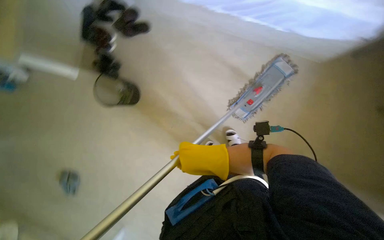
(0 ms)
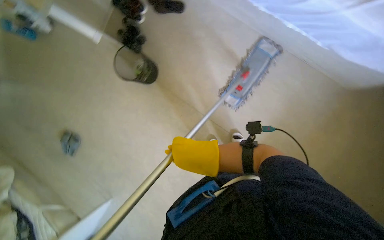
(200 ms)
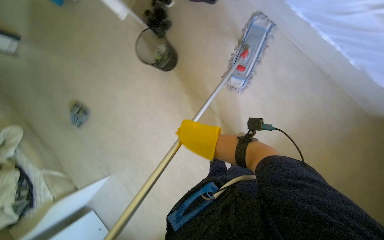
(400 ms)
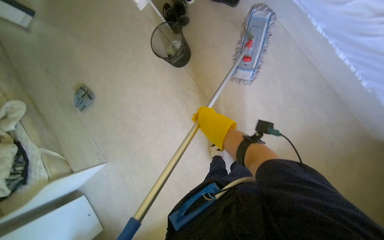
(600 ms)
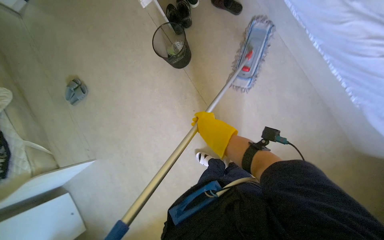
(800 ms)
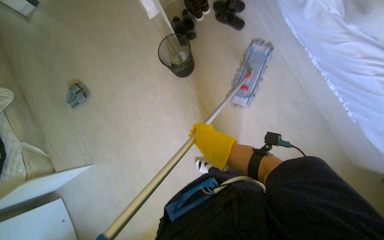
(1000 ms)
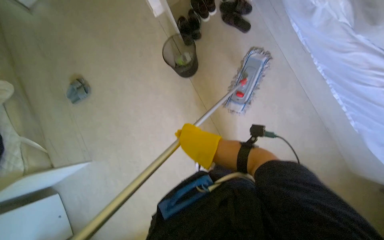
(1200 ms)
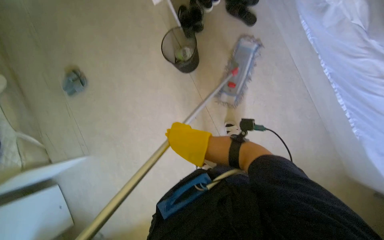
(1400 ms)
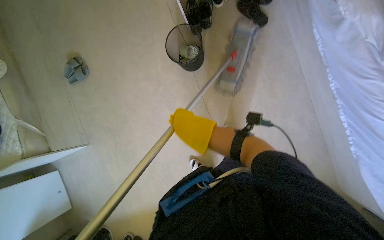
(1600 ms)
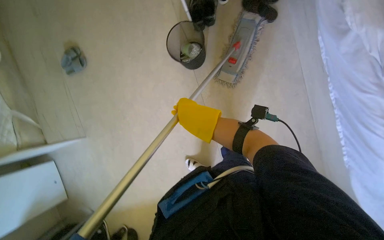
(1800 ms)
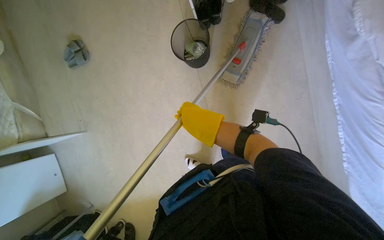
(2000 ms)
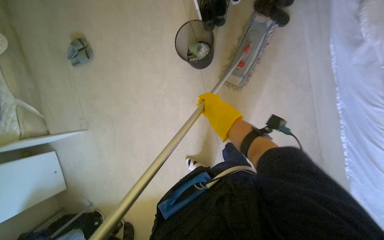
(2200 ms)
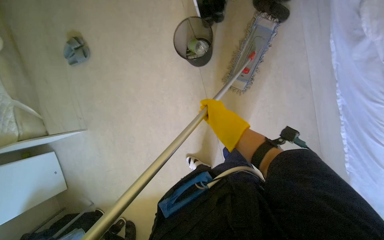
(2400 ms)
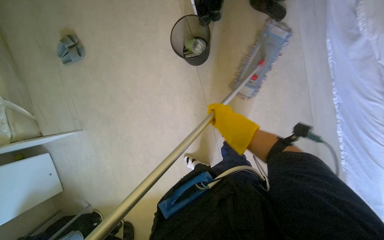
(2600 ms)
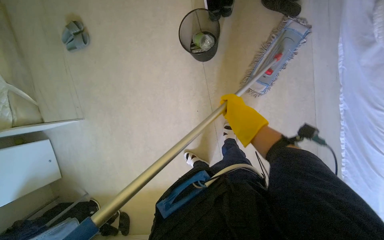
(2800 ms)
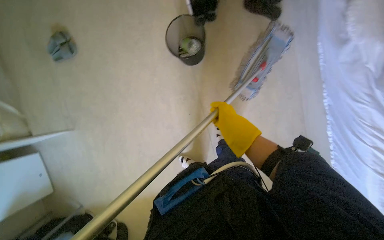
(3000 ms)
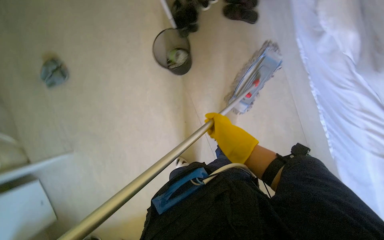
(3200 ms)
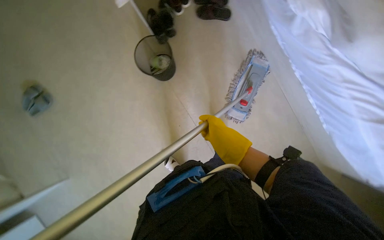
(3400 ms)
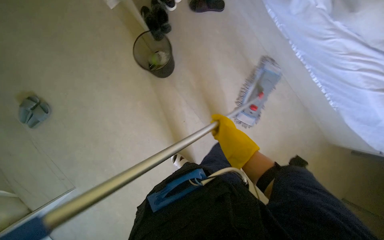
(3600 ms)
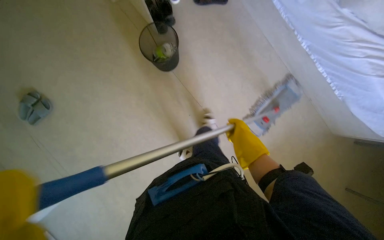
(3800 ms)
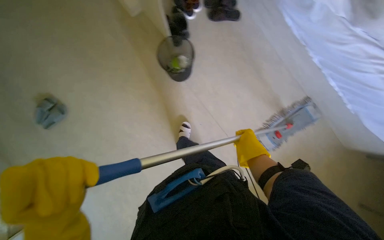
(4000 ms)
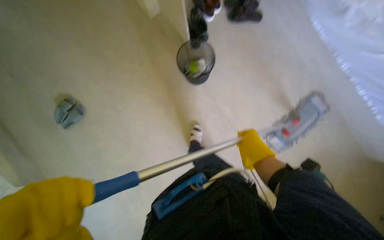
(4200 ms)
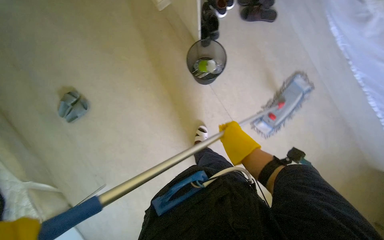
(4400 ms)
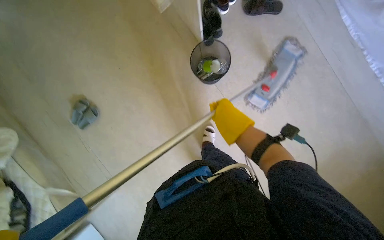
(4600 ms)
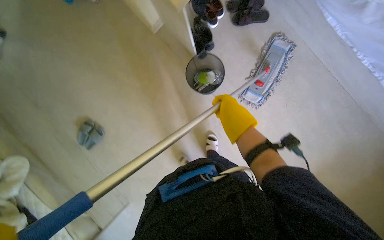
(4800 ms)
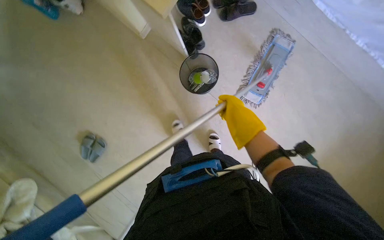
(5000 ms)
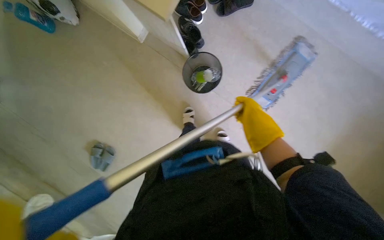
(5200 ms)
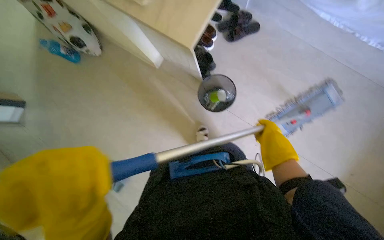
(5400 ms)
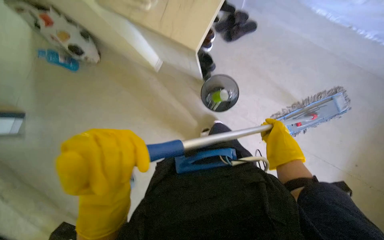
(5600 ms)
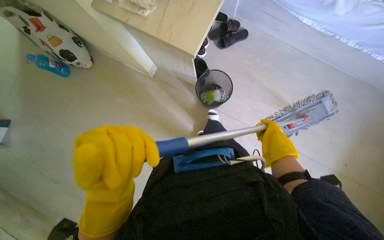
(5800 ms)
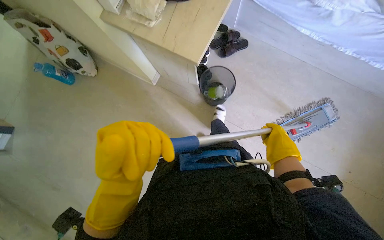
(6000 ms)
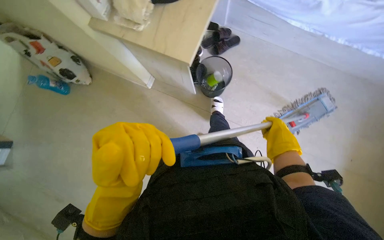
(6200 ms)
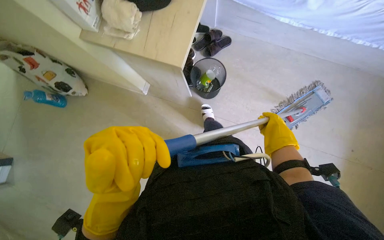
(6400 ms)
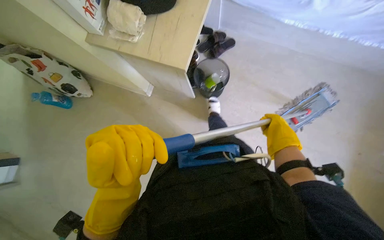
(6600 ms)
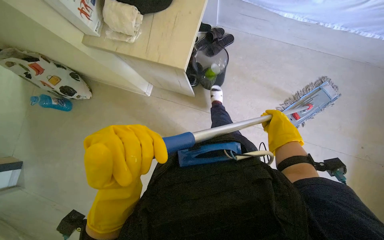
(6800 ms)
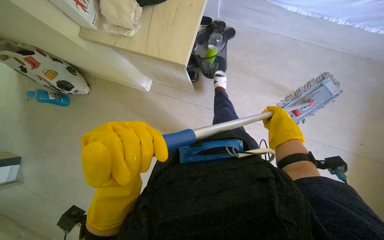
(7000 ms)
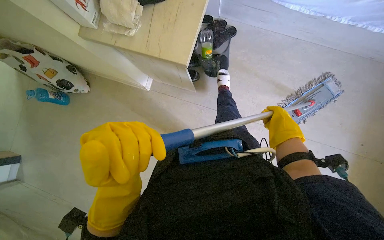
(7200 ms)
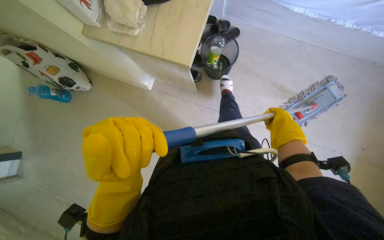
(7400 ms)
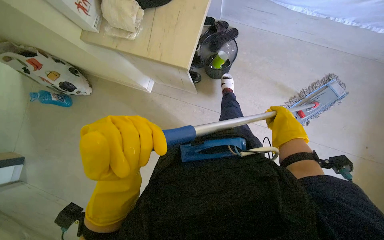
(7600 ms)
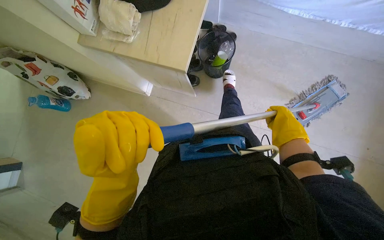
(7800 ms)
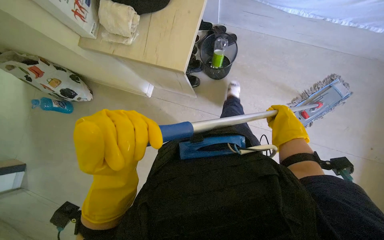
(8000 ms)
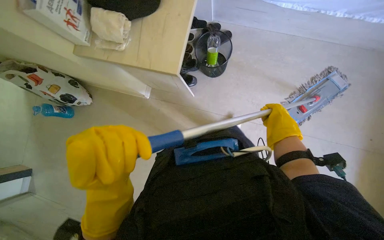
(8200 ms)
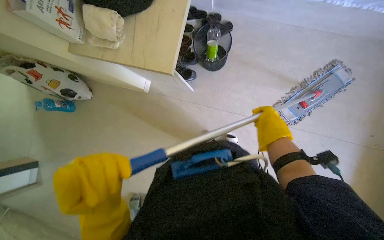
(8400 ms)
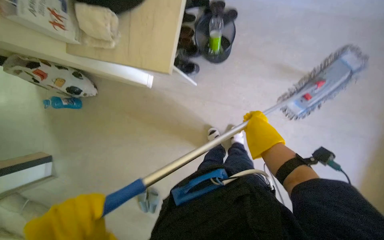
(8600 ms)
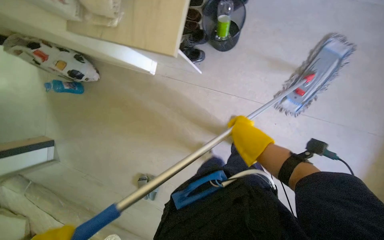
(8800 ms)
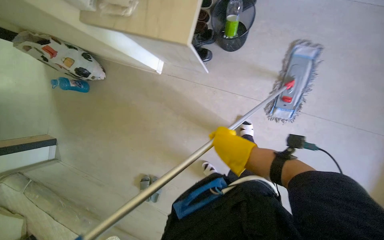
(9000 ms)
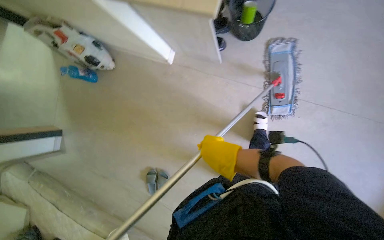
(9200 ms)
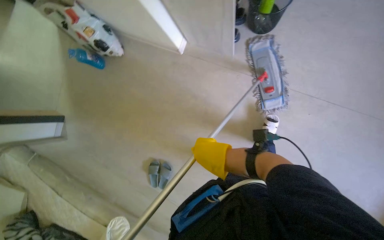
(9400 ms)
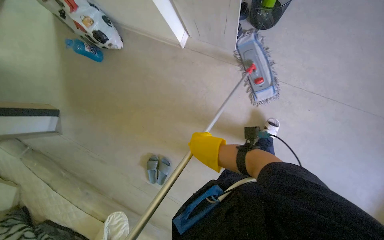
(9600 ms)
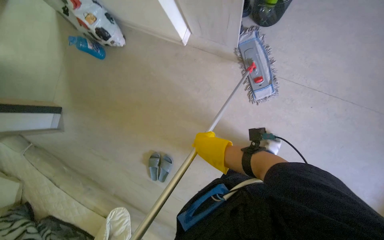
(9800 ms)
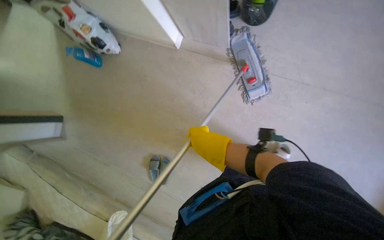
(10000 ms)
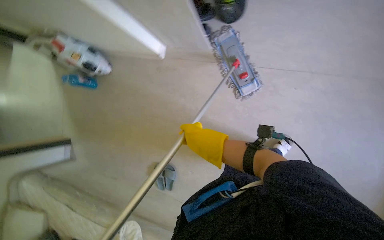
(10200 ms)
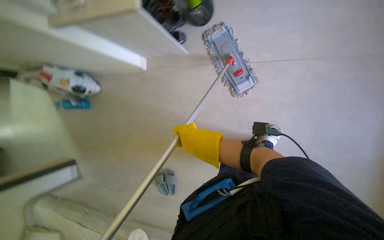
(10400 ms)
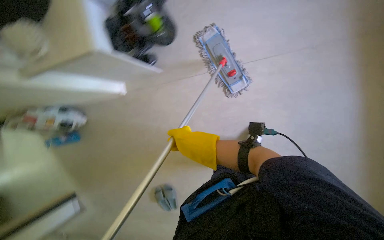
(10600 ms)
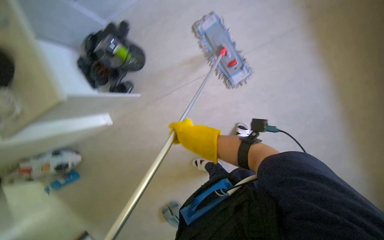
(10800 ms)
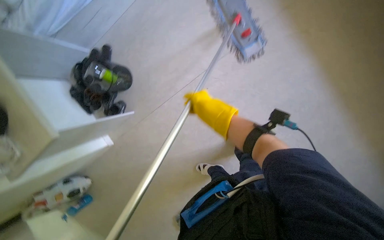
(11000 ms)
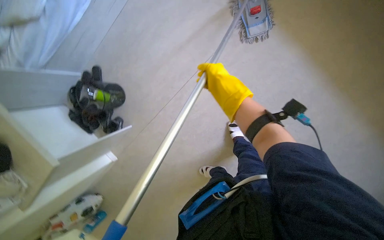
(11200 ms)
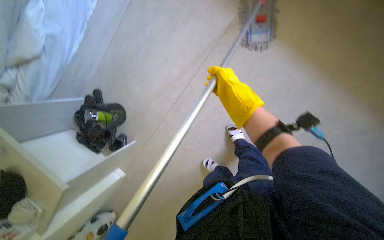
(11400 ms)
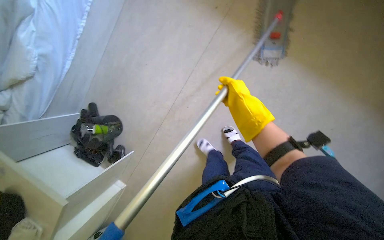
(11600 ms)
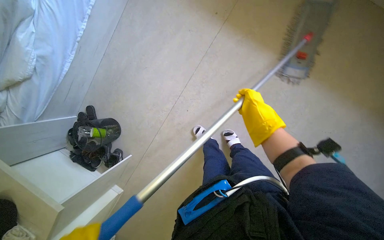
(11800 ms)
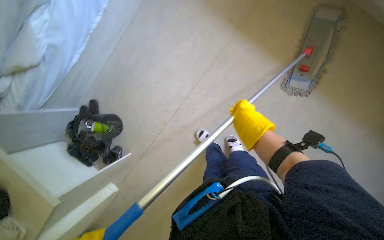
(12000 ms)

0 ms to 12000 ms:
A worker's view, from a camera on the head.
Job: mopping floor.
The whole recording: Mopping apartment floor. The worker mops the apartment floor with a flat mop, changing the mop head as needed.
0 ms to 1600 ms: The wearer looks about 15 degrees further downward. The right hand is displaced up the picture and nearer to the camera by about 20 cm.
1600 ms to 3000 ms: The right hand heads up the picture, covering some 10 cm.
3000 ms to 4400 ms: The right hand travels to the right and back again, about 10 cm each way.
4400 ms to 6000 ms: The scene rotates counterclockwise by about 25 degrees.
6000 ms to 7600 ms: The hands work in one place, with small movements.
7600 ms to 9000 ms: The right hand is displaced to the left and down the picture by roughly 15 cm.
9000 ms to 10400 ms: The right hand is displaced to the left by approximately 20 cm.
10400 ms to 12000 ms: The scene turns approximately 30 degrees counterclockwise in the picture. The right hand travels to the right and up the picture by about 35 cm.

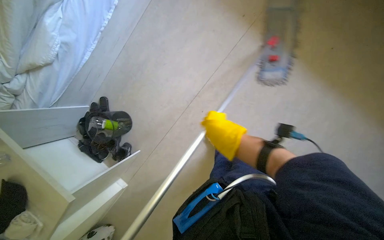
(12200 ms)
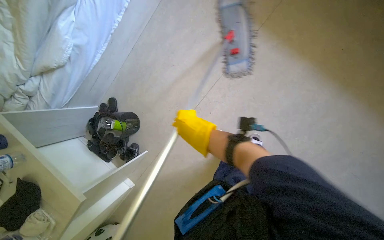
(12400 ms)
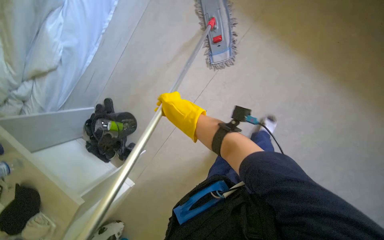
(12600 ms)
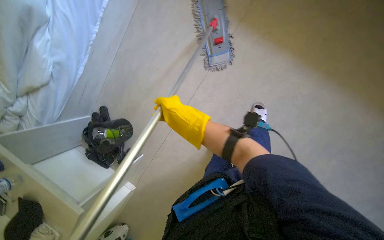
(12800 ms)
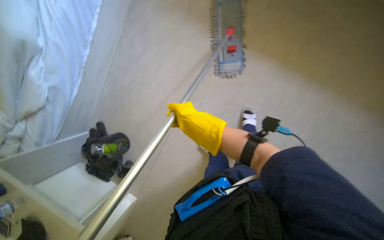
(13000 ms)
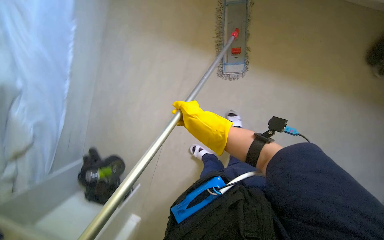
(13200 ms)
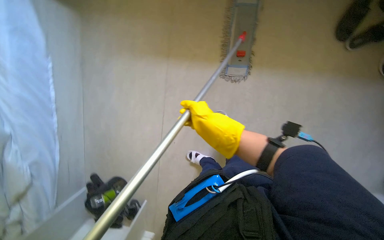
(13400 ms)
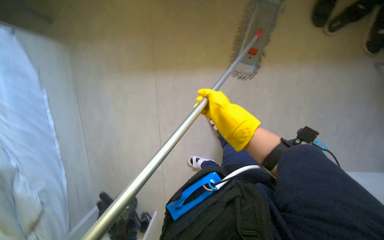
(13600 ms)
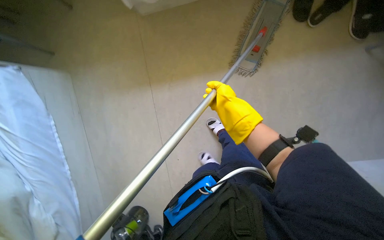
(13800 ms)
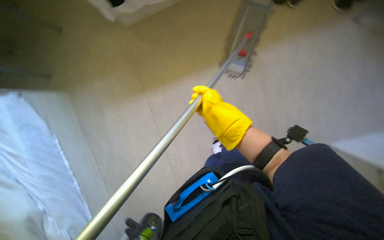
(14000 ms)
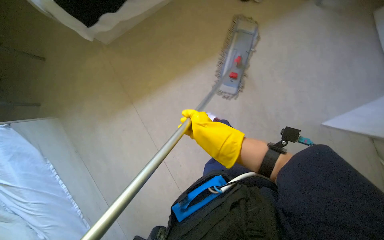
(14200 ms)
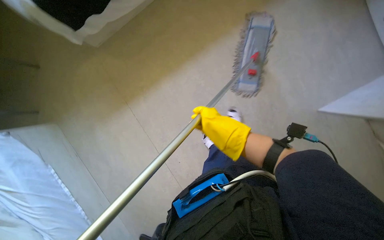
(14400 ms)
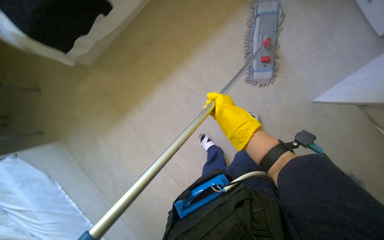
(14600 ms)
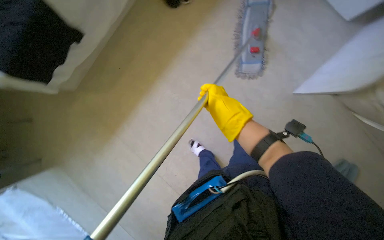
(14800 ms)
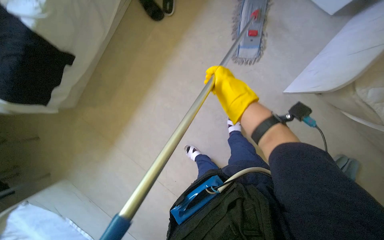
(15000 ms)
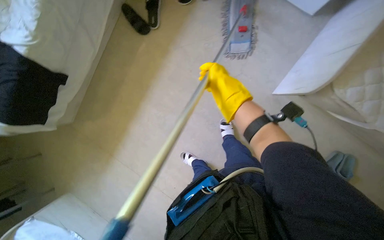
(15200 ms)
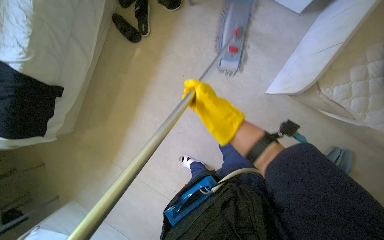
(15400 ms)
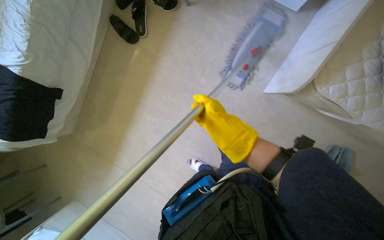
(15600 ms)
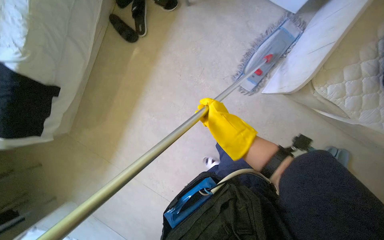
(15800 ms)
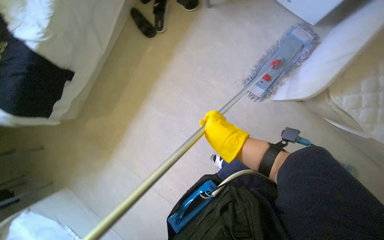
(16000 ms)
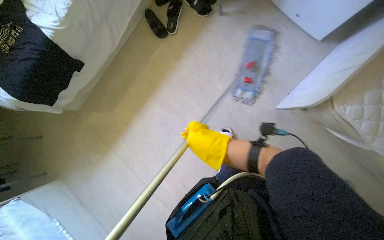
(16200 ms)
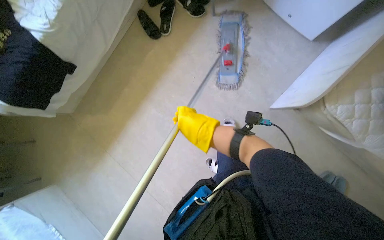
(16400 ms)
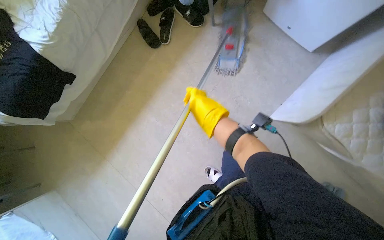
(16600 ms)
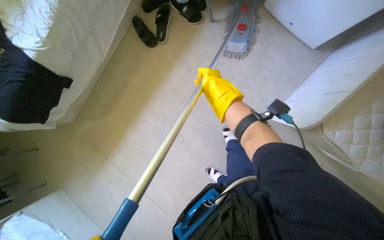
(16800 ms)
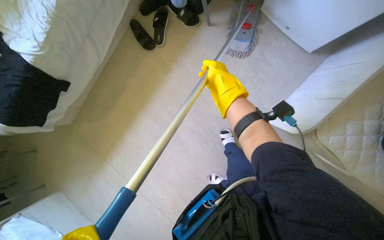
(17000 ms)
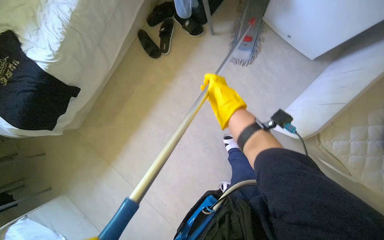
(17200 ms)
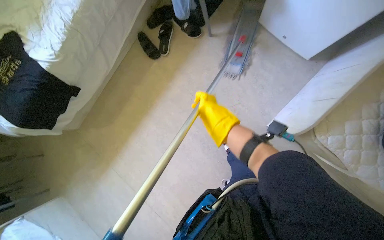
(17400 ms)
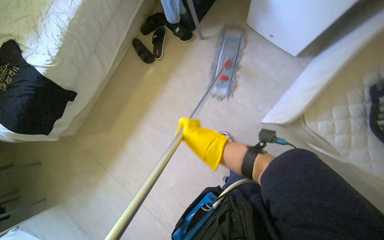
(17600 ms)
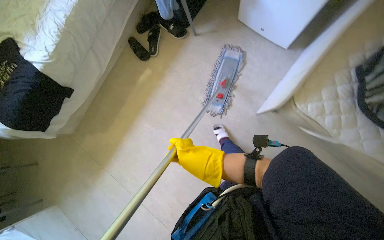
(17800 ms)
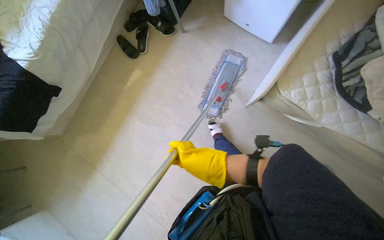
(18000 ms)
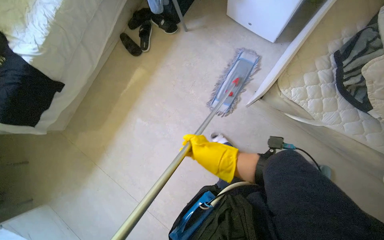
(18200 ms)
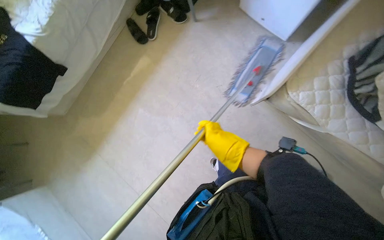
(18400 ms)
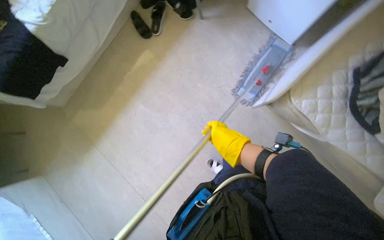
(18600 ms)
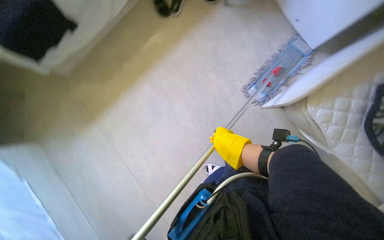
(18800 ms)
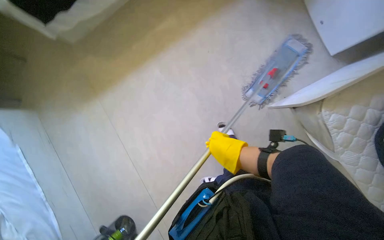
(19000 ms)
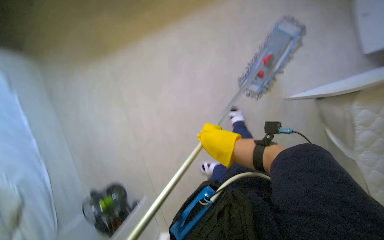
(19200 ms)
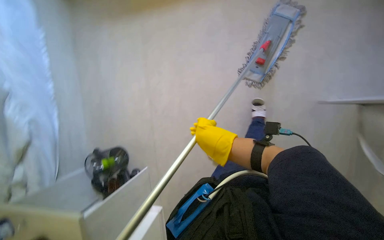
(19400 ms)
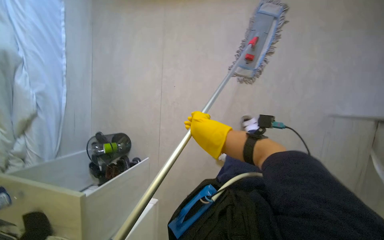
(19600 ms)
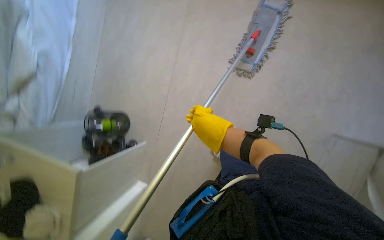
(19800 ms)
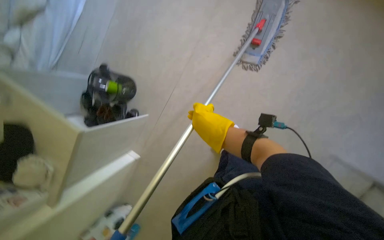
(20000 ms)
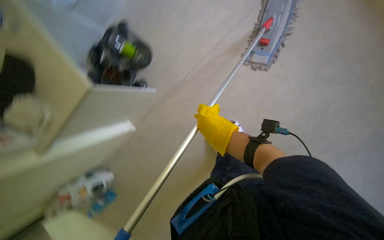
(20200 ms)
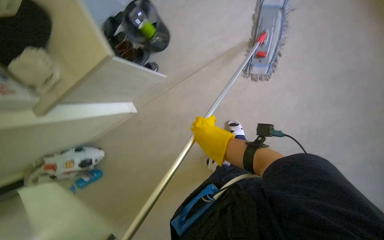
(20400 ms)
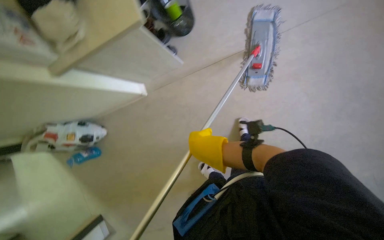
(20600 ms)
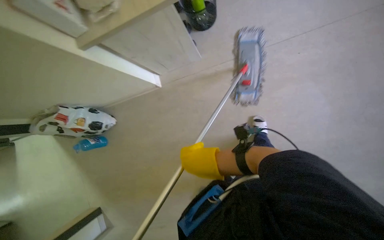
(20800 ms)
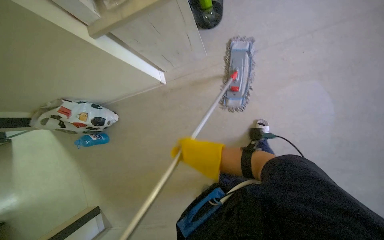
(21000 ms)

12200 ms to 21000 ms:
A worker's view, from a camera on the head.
Job: mopping floor.
The whole recording: Mopping apartment floor. The worker mops the apartment floor with a flat mop, changing the mop head as needed.
12200 ms to 13600 ms: Everything in view rotates roughly 30 degrees counterclockwise. The right hand travels up the picture by some 15 cm, and reaches about 15 cm to the left, then returns.
13600 ms to 15200 ms: The scene turns roughly 40 degrees counterclockwise in the picture. The right hand moves nearer and farther over some 15 cm, changing direction 2 times.
15200 ms to 16600 ms: The right hand is displaced down the picture by roughly 10 cm.
16600 ms to 18000 ms: The right hand moves down the picture, approximately 35 cm.
18000 ms to 19600 ms: The scene rotates clockwise by roughly 35 degrees.
